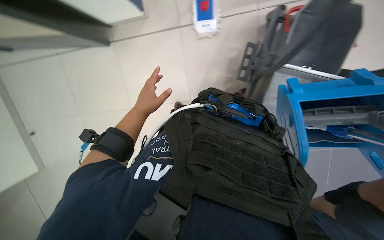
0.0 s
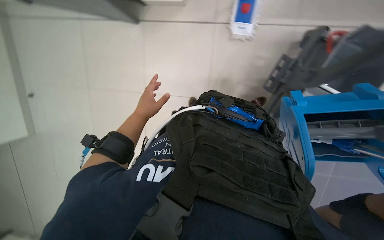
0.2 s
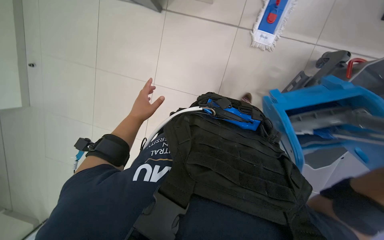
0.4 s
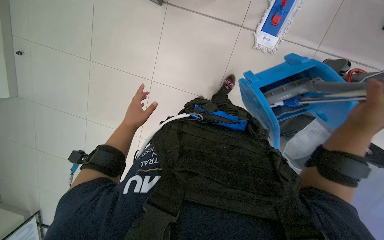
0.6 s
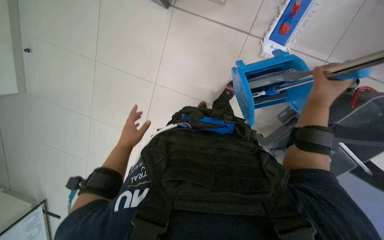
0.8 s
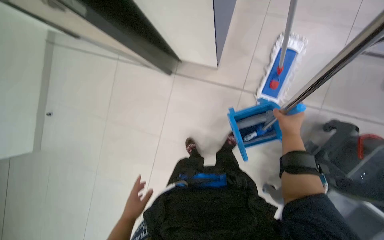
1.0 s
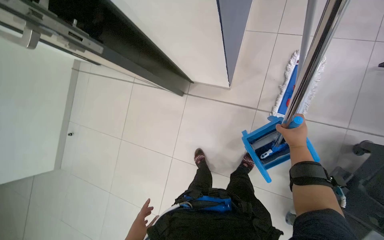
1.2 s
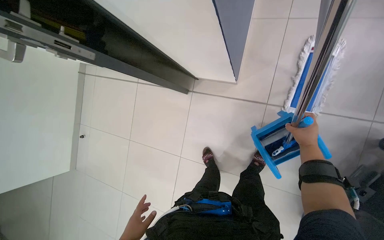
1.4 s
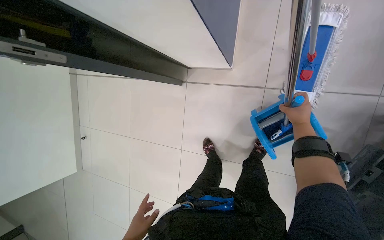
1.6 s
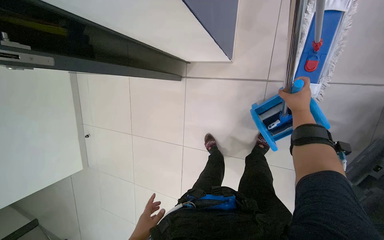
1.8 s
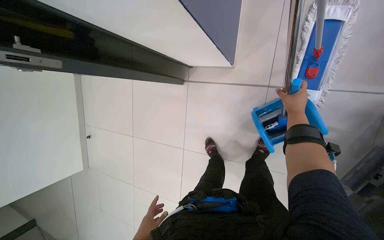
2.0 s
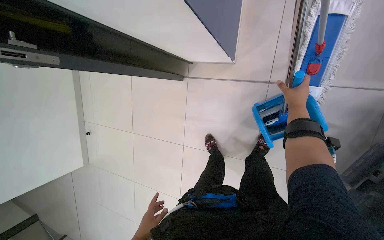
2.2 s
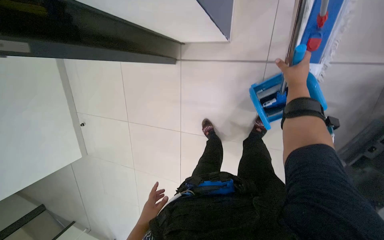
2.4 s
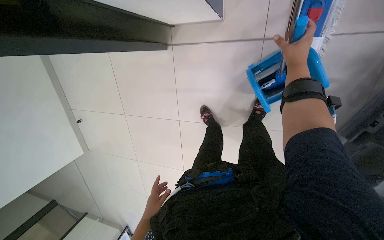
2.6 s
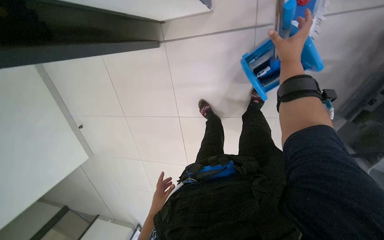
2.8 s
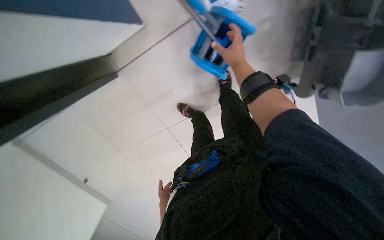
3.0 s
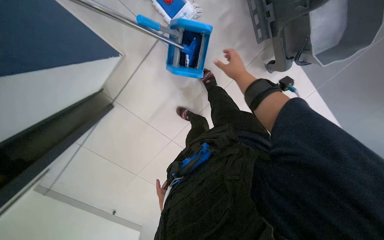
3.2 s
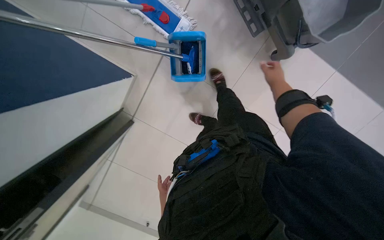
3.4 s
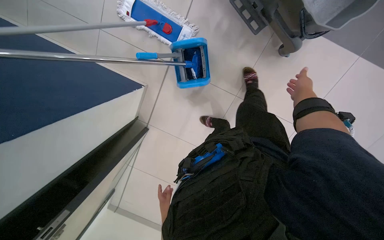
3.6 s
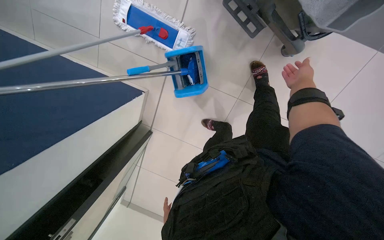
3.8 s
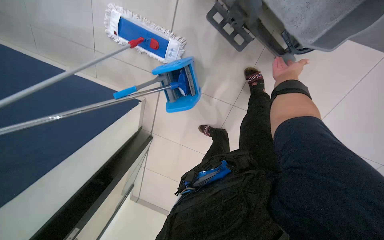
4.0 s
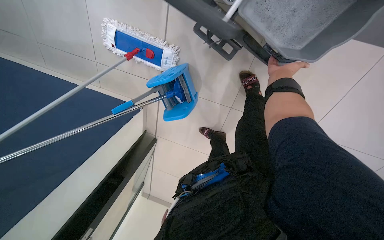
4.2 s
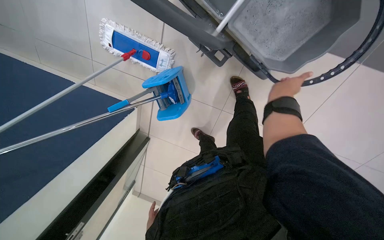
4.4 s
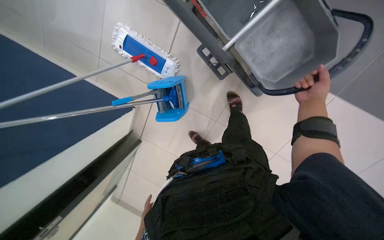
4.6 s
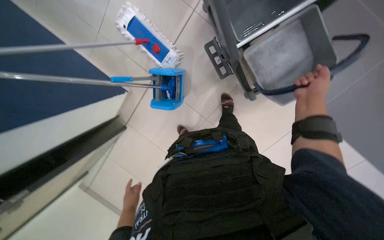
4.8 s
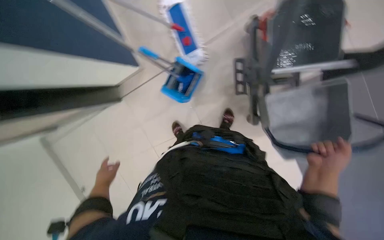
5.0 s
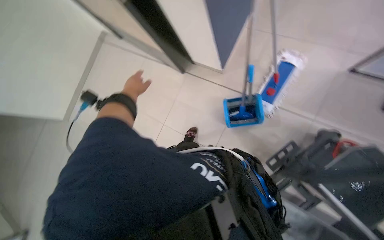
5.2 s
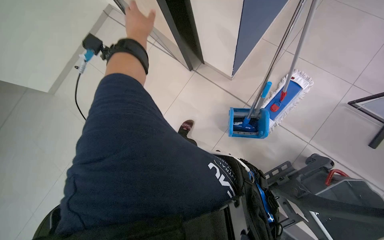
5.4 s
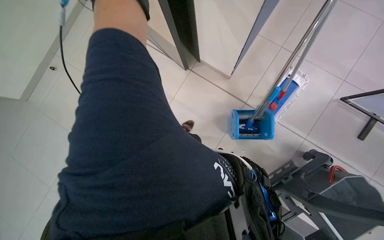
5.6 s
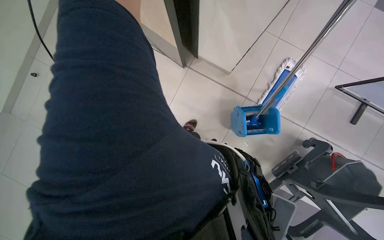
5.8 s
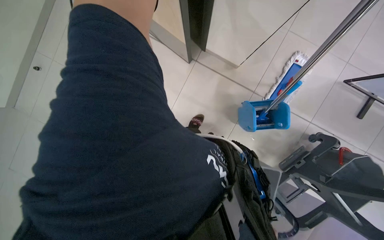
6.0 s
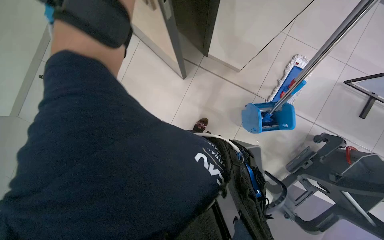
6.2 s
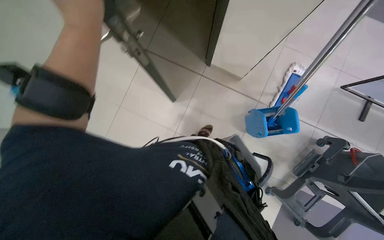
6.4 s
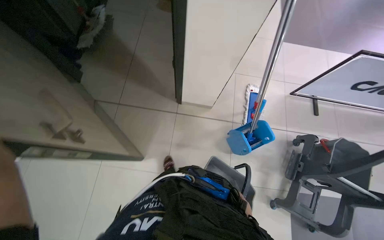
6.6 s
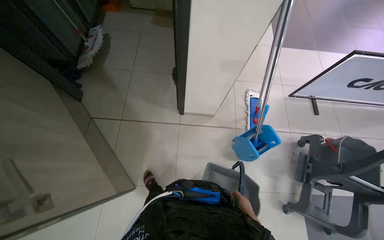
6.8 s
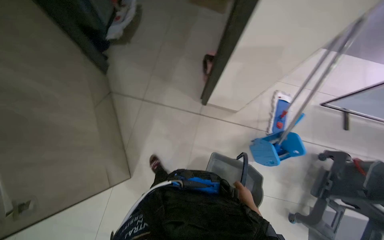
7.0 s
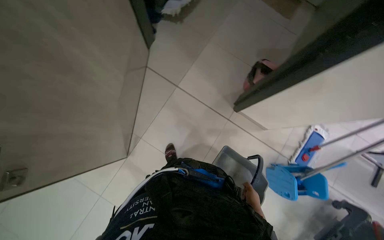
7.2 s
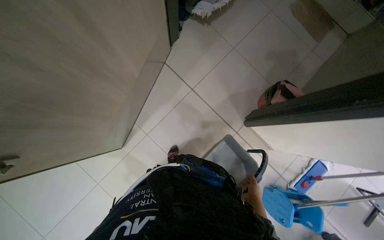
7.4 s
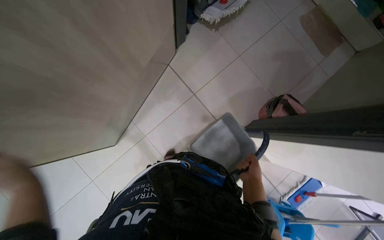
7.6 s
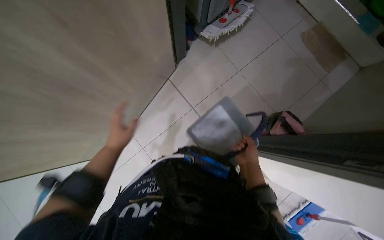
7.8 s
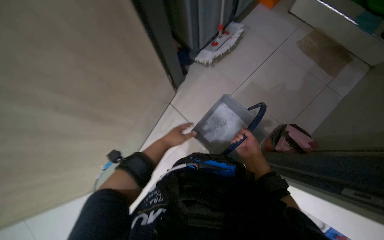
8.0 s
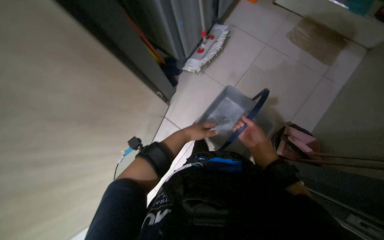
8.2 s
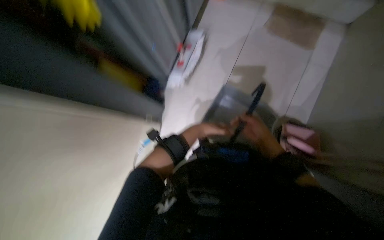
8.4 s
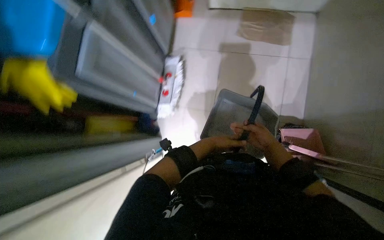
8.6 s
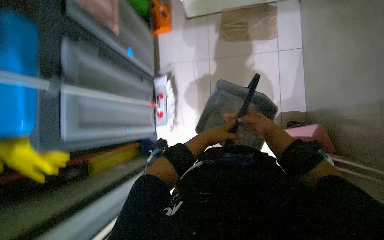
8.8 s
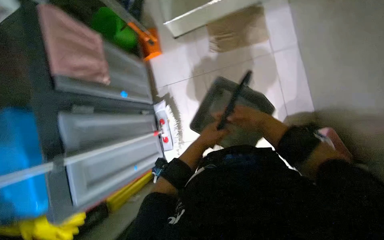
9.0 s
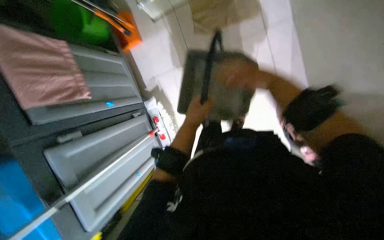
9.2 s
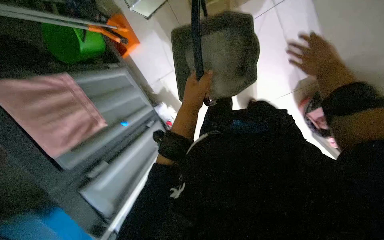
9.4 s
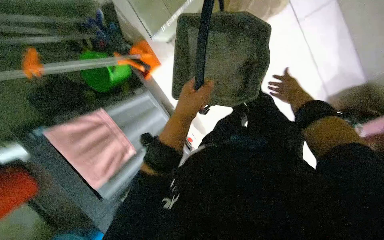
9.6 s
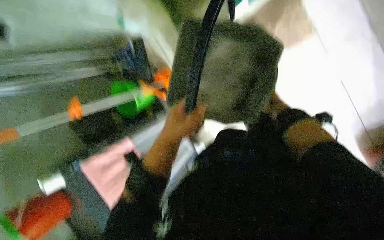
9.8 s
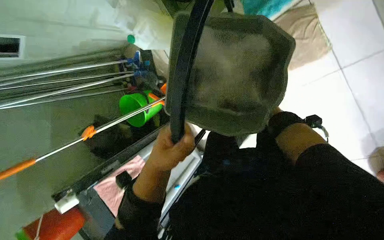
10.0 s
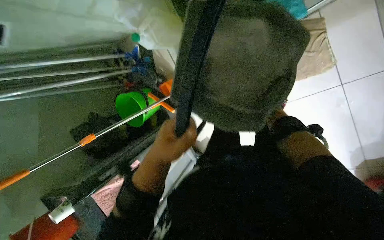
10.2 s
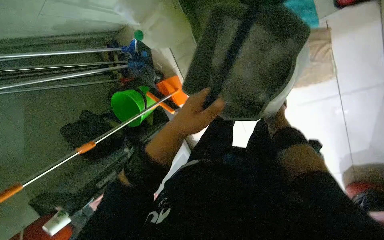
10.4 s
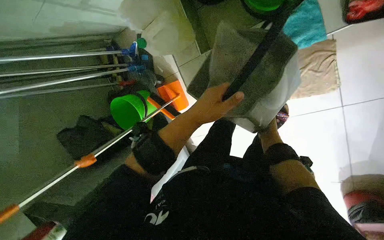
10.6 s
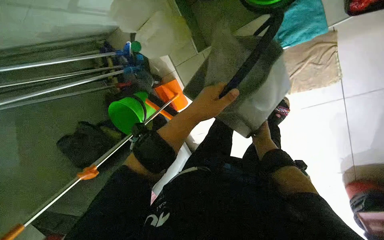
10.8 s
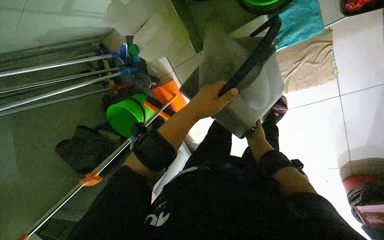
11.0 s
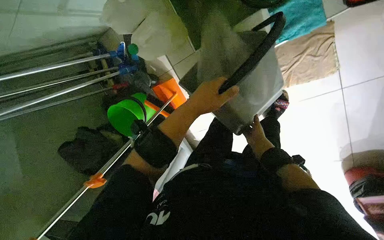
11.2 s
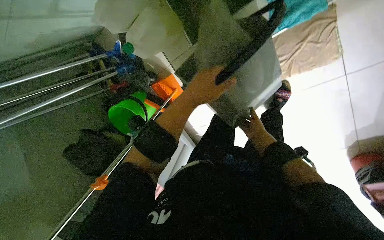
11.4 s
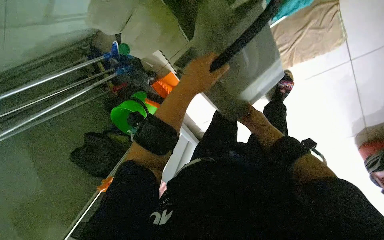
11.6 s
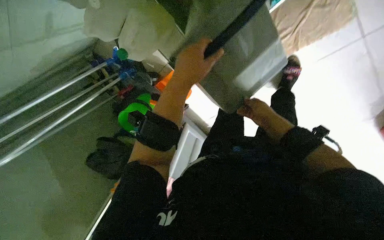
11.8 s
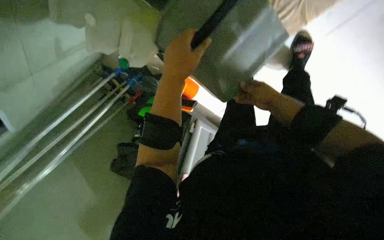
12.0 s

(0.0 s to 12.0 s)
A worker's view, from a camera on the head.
Job: preparing cleaning supplies.
The whole recording: Preparing cleaning solution. The worker empties dirty water, refills the mop bucket with clean water, and adds cleaning solution.
1.6 s - 3.0 s: The wearer looks about 15 degrees further downward. The scene rotates counterclockwise by roughly 40 degrees.
3.0 s - 4.4 s: The camera travels approximately 60 cm. The view pans to the left by approximately 30 degrees. The scene rotates counterclockwise by approximately 35 degrees.
4.4 s - 6.0 s: The camera is carried approximately 40 cm. The scene turns some 80 degrees clockwise in the picture.
6.0 s - 7.6 s: The camera is carried some 70 cm.
7.6 s - 9.0 s: The head travels some 1 m. The view swings roughly 15 degrees to the left. The scene turns some 60 degrees counterclockwise in the picture.
9.0 s - 10.4 s: The wearer moves some 70 cm. The view tilts approximately 15 degrees downward.
10.4 s - 12.0 s: Everything in view rotates approximately 25 degrees counterclockwise. The right hand moves to the left and nearer to the camera, about 20 cm. The left hand heads up the picture, covering some 25 cm.

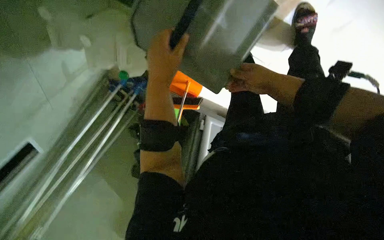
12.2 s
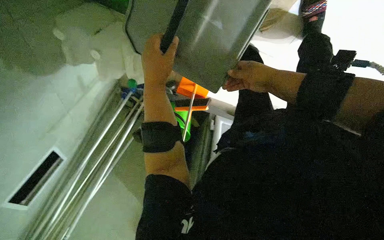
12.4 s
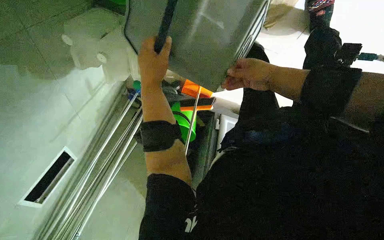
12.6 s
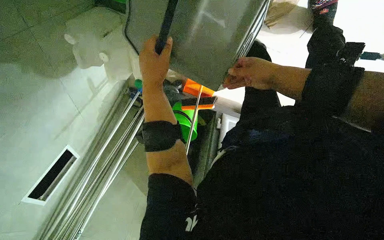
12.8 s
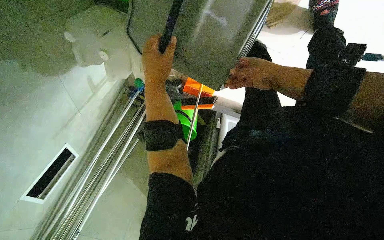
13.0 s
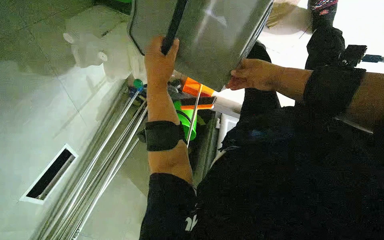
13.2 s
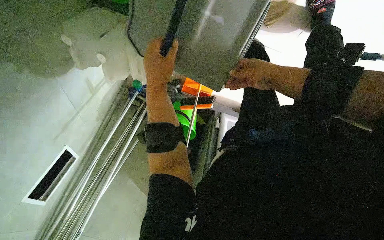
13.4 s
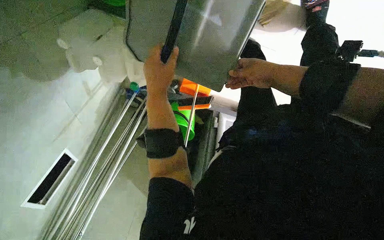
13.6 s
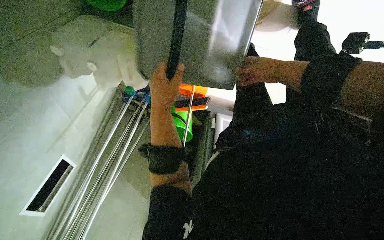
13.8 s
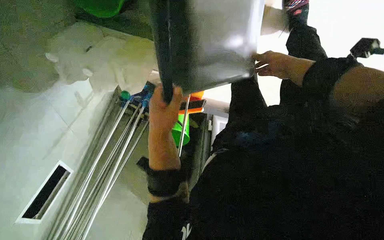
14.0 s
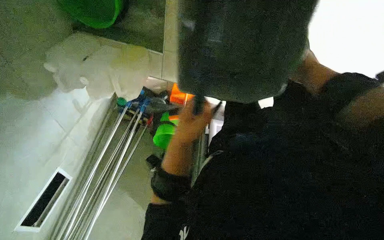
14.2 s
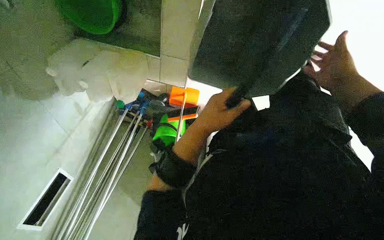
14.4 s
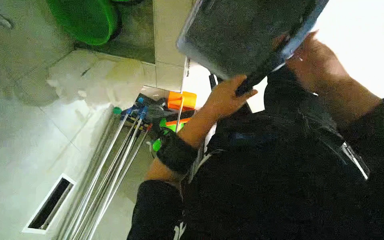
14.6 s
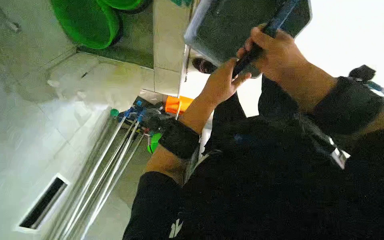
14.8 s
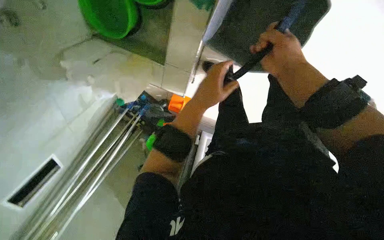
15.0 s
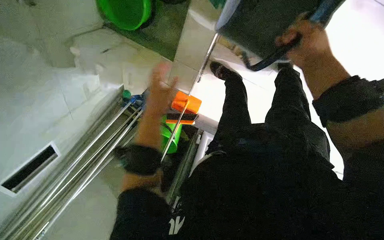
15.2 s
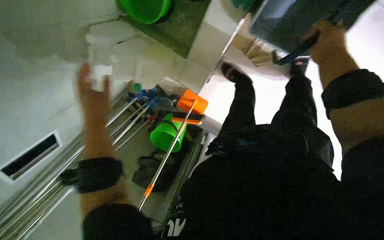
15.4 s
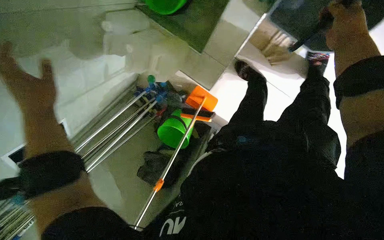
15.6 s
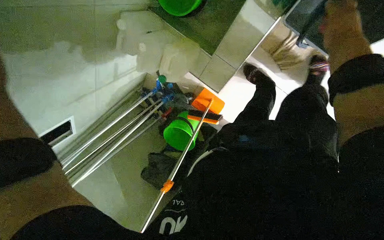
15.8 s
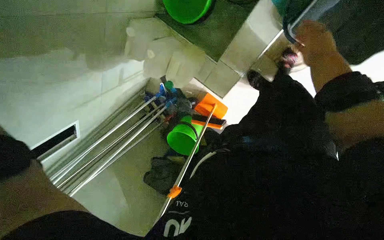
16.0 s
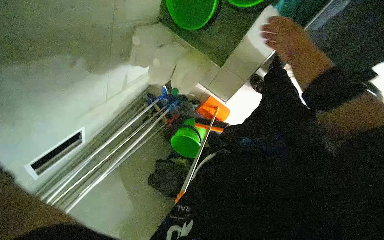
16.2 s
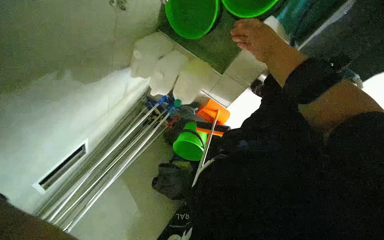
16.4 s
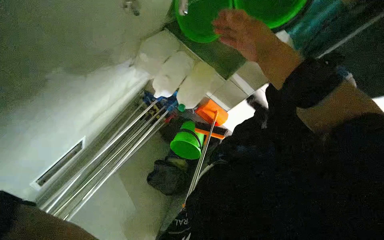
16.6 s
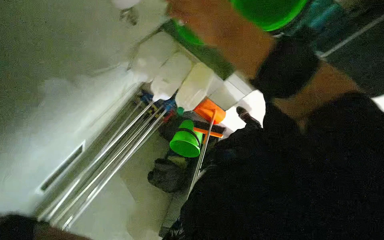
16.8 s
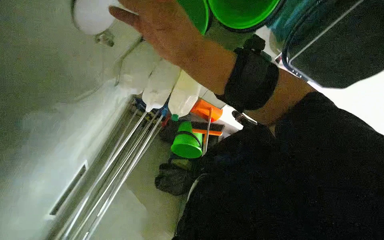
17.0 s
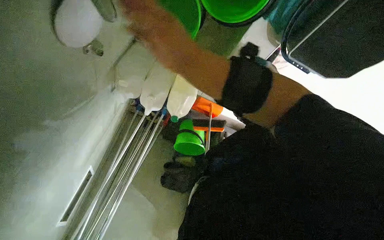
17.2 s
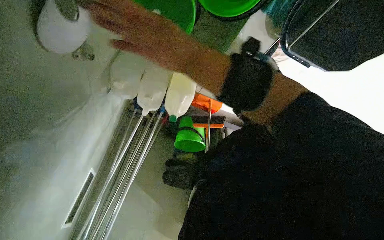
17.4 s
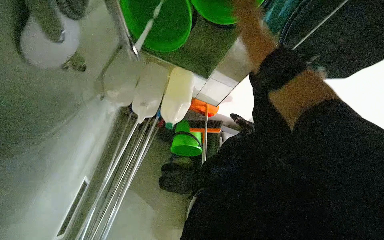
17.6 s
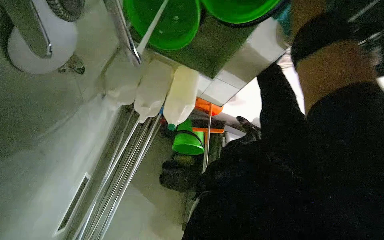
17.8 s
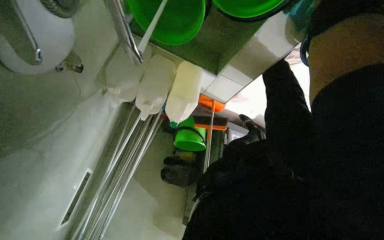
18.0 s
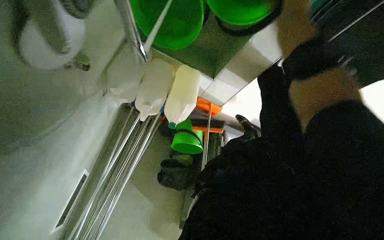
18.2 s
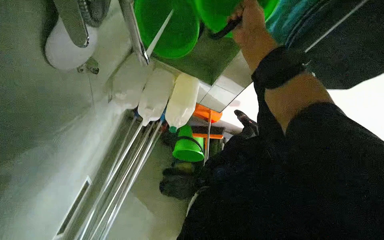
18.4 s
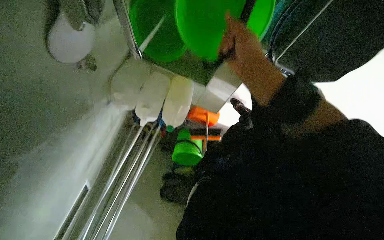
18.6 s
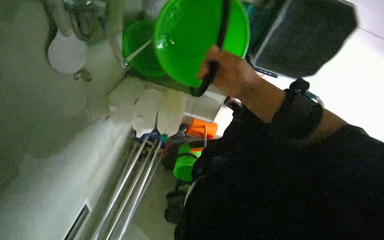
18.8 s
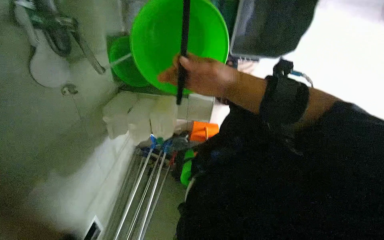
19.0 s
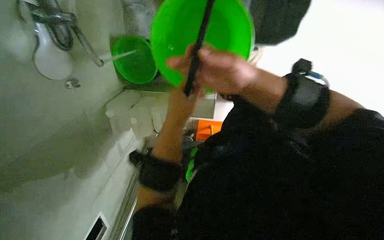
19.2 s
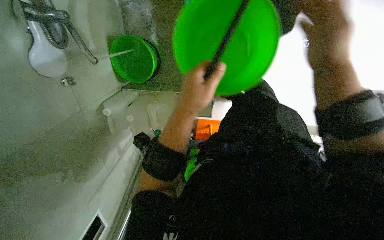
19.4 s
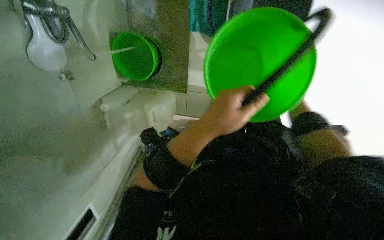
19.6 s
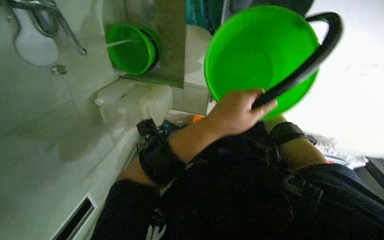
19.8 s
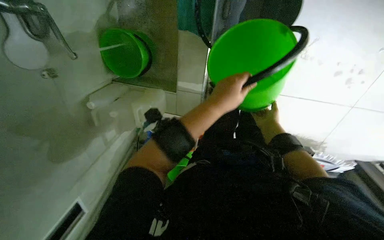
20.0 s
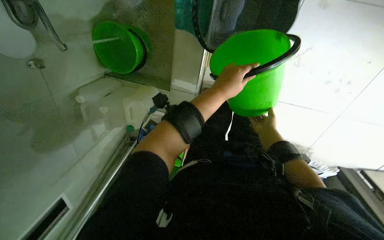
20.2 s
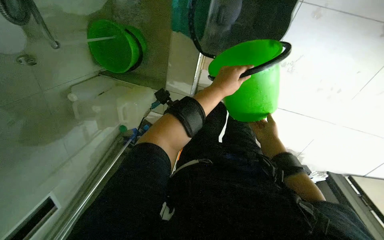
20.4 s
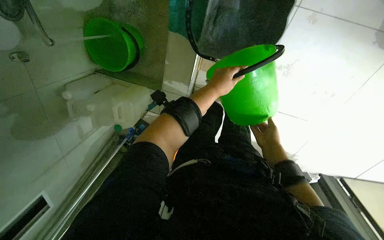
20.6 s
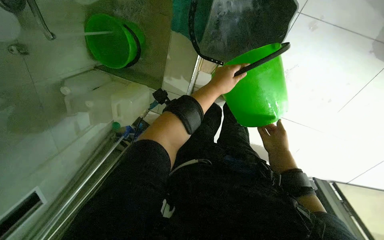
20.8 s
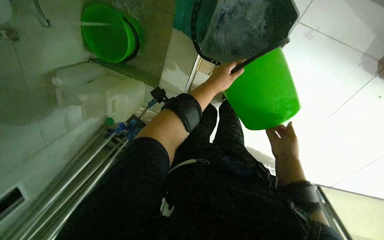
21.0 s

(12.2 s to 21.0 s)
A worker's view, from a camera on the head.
Job: preparing cleaning supplies.
The whole recording: Preparing cleaning solution. The worker empties dirty water, refills the mop bucket with clean water, and adds cleaning solution.
12.2 s - 13.6 s: The hands work in one place, with small movements.
13.6 s - 15.2 s: The right hand heads nearer to the camera, covering some 25 cm. The left hand travels to the right and back again, about 30 cm each way.
15.2 s - 16.6 s: The right hand travels to the left by approximately 40 cm.
16.6 s - 18.0 s: The view tips downward by some 15 degrees.
18.0 s - 19.6 s: The camera is carried approximately 50 cm. The view tips upward by some 30 degrees.
19.6 s - 21.0 s: The left hand shifts roughly 25 cm up the picture and farther from the camera.
